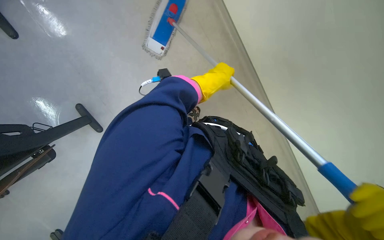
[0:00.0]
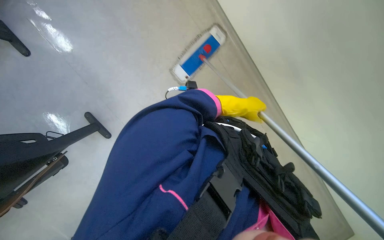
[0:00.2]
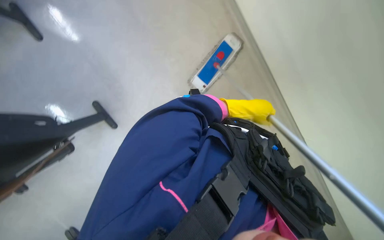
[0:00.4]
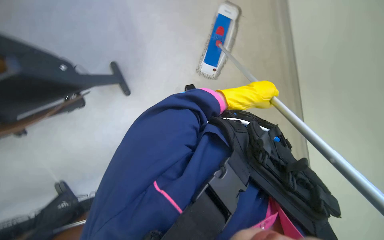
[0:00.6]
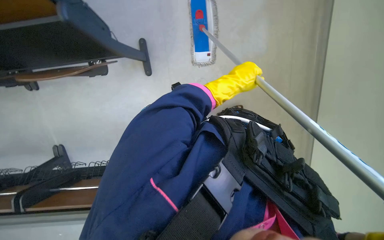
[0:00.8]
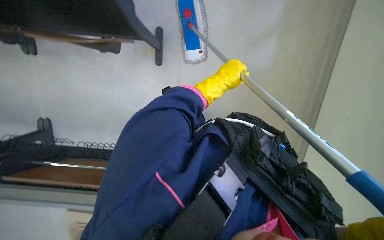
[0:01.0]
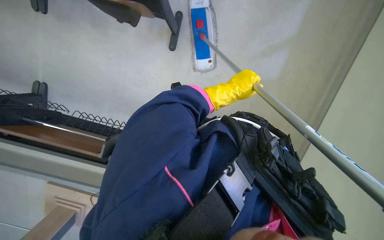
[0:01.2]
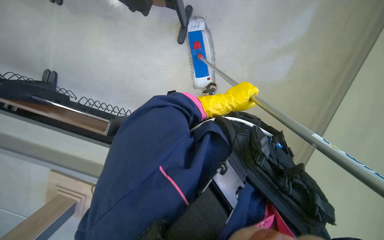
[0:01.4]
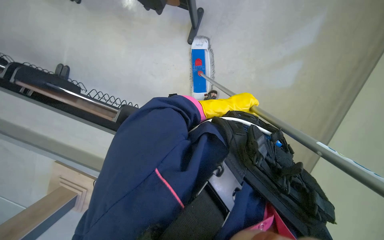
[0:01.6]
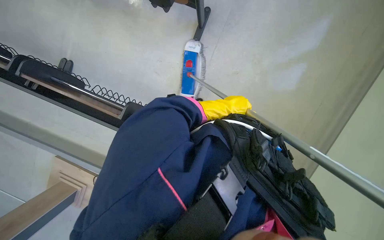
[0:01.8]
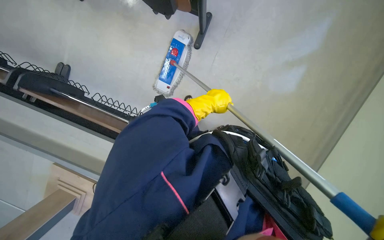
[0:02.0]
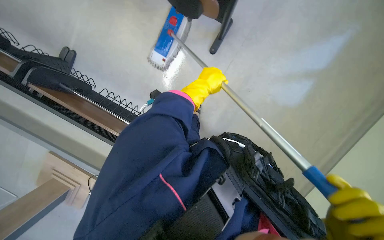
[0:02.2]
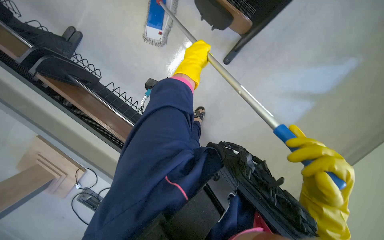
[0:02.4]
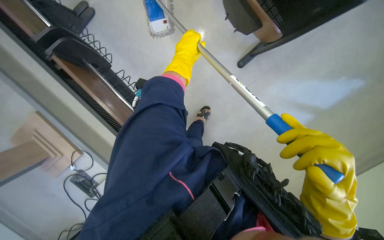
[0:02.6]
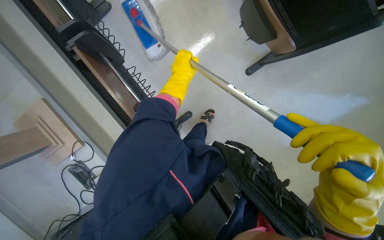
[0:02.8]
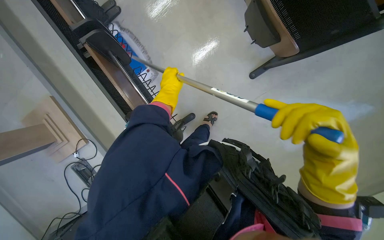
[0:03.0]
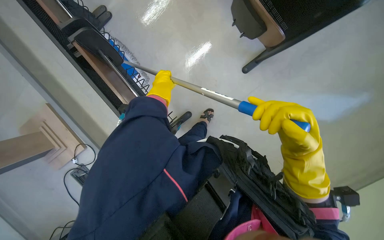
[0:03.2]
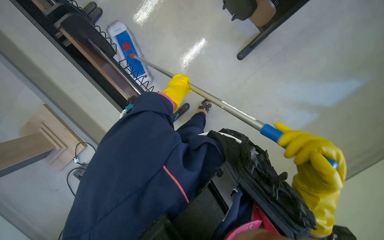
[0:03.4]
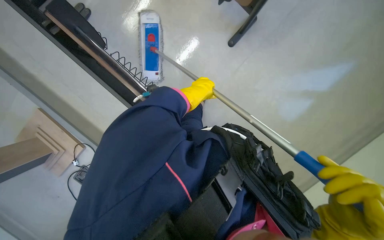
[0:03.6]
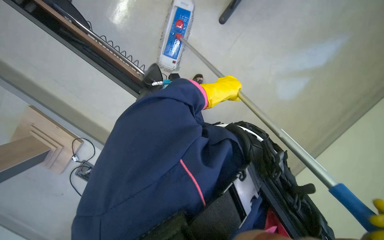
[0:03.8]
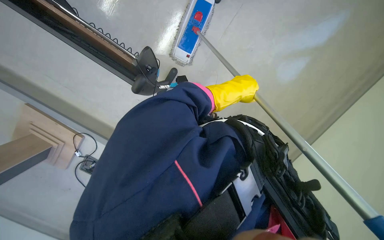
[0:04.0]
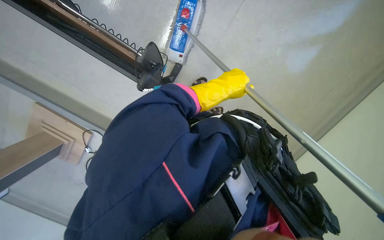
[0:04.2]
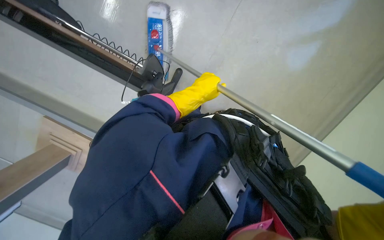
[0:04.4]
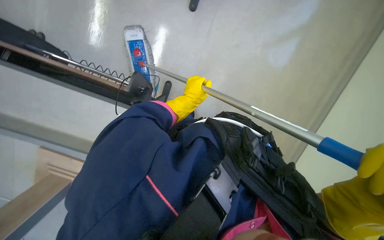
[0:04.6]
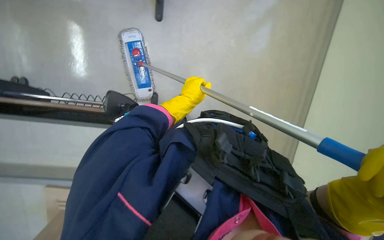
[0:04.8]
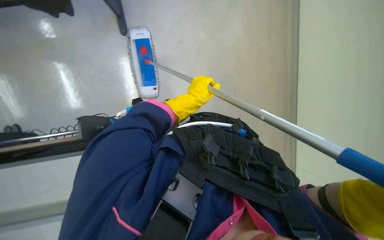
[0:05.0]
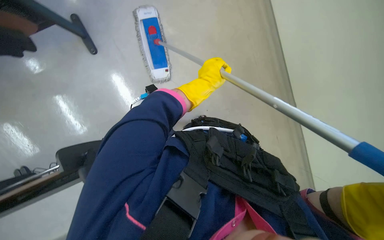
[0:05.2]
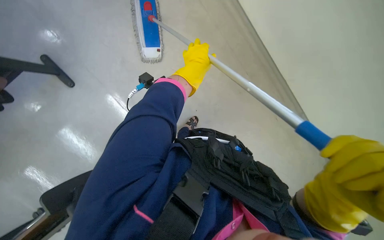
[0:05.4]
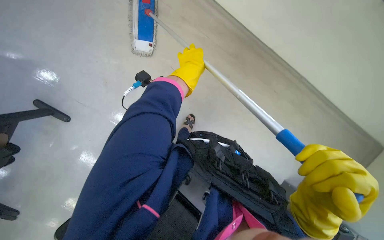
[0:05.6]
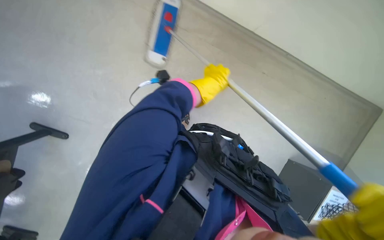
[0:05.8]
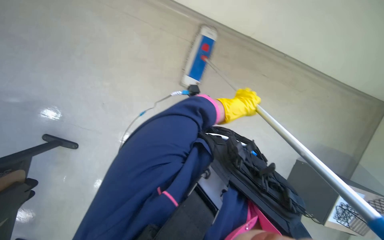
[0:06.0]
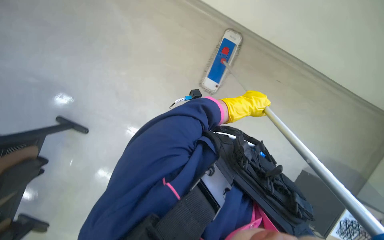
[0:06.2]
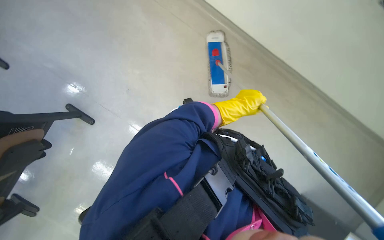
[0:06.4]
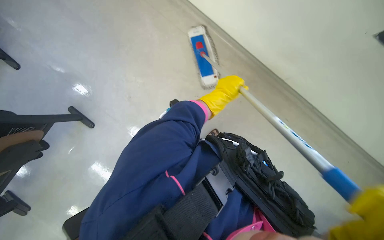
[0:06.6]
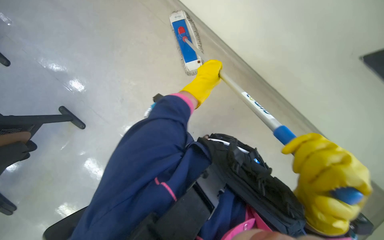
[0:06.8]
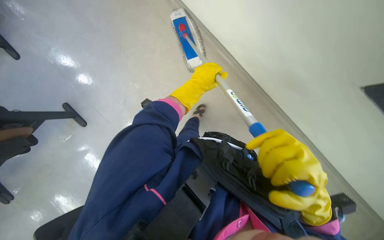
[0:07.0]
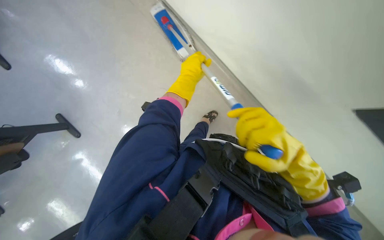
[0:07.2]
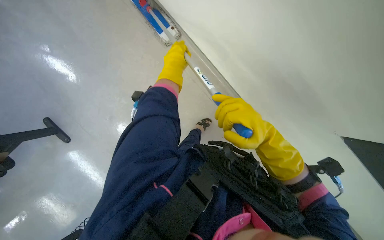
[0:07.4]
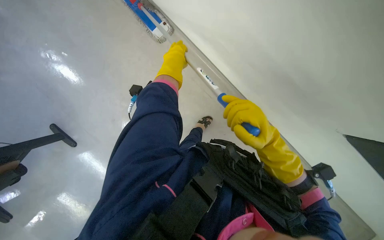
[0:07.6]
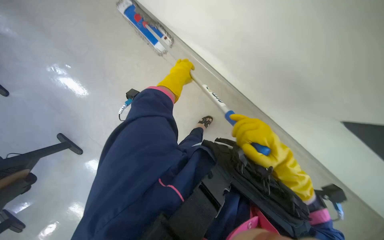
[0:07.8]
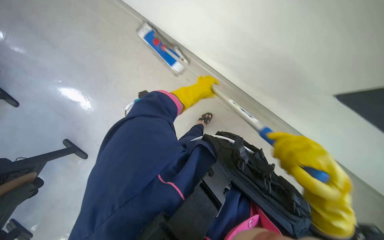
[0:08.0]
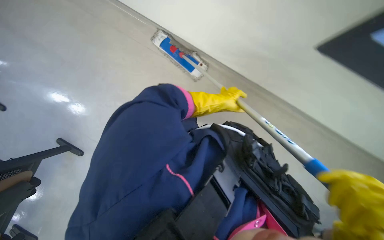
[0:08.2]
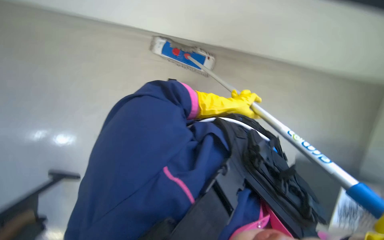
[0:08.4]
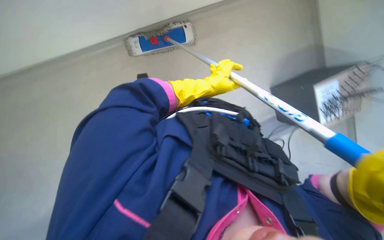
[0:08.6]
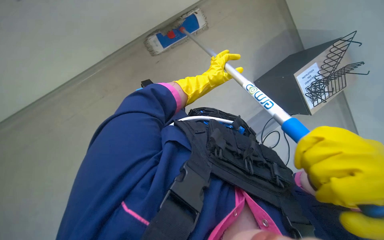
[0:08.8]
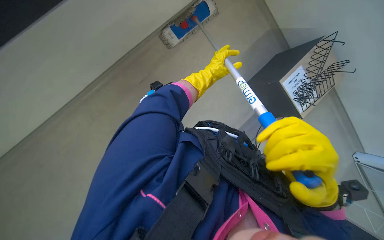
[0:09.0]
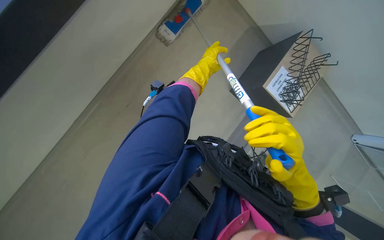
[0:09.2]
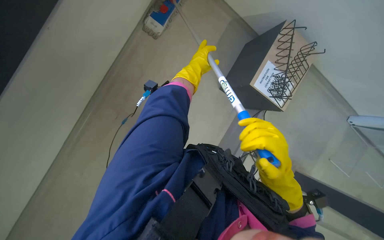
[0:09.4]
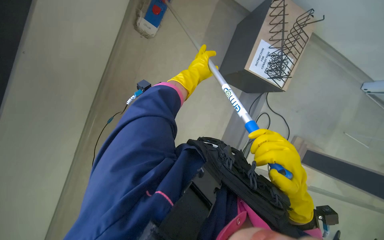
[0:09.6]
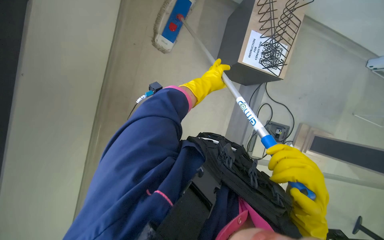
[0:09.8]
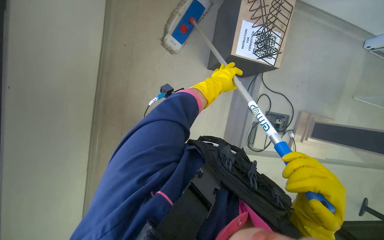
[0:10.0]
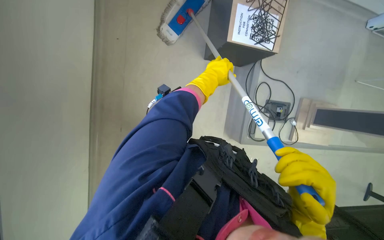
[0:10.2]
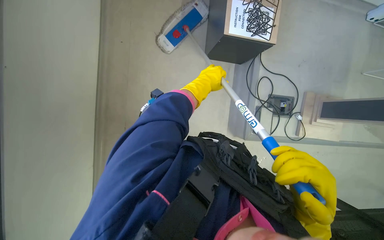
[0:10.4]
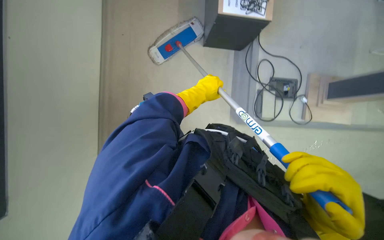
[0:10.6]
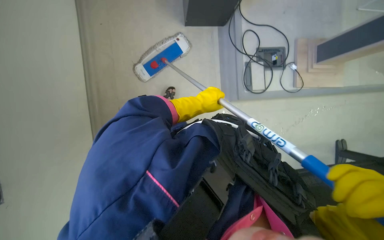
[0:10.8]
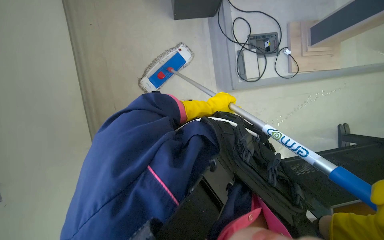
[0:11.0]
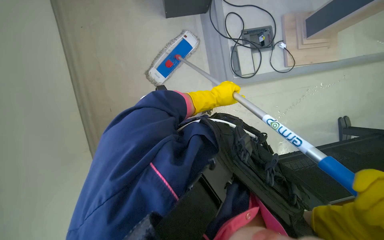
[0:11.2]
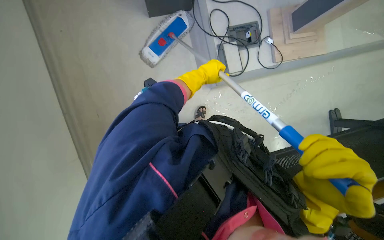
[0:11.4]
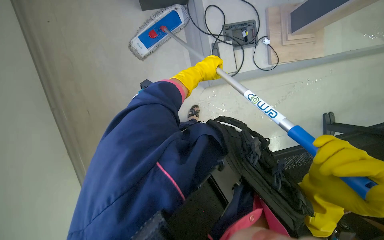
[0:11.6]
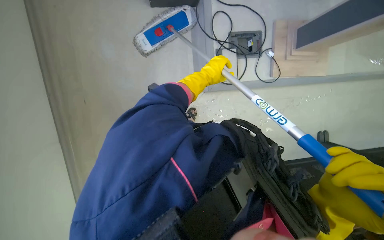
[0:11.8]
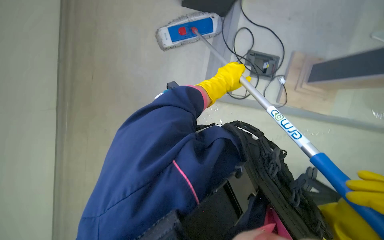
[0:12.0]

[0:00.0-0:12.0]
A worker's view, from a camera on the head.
Job: mopping floor.
The whole recording: Mopping classroom floor. The worker sprays liquid and mops the classroom floor, moving chairs to clean underneath.
0:00.0 to 0:01.6: The head rotates roughly 25 degrees to the left. The left hand is displaced farther from the camera by approximately 10 cm.
0:03.0 to 0:04.4: The left hand goes roughly 20 cm to the right.
0:04.4 to 0:06.0: The view tilts approximately 15 degrees downward.
0:06.0 to 0:07.6: The left hand heads to the left and up the picture, covering approximately 20 cm.
0:07.6 to 0:09.0: The left hand is displaced to the right and farther from the camera by some 25 cm.
0:09.0 to 0:10.4: The wearer looks some 15 degrees further downward. The scene turns some 35 degrees counterclockwise in the picture. The right hand shifts some 15 cm down the picture.
0:10.4 to 0:12.0: The left hand goes roughly 40 cm to the right, and travels down the picture and back again, approximately 20 cm each way.

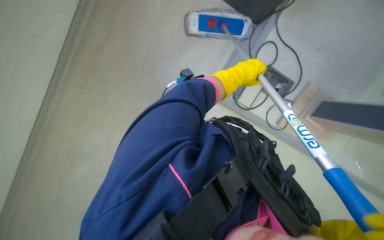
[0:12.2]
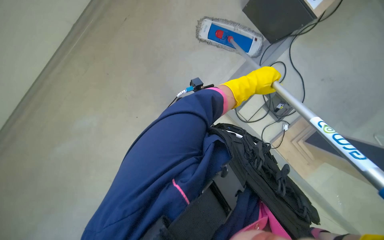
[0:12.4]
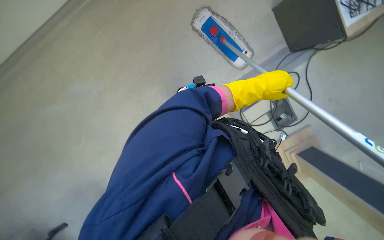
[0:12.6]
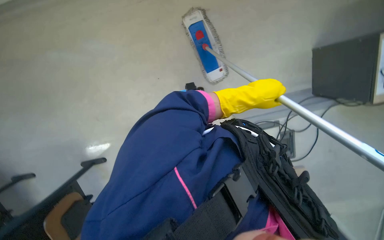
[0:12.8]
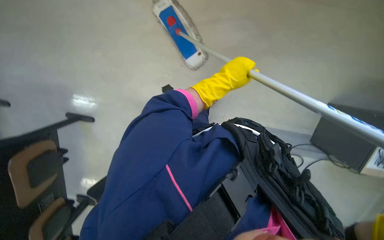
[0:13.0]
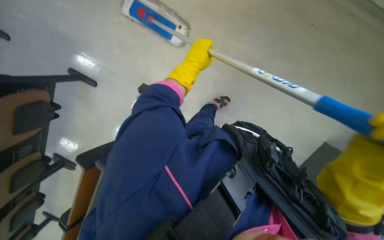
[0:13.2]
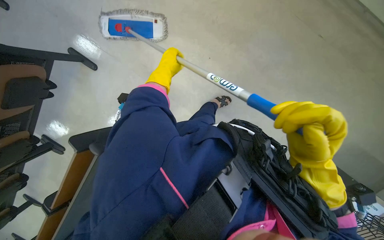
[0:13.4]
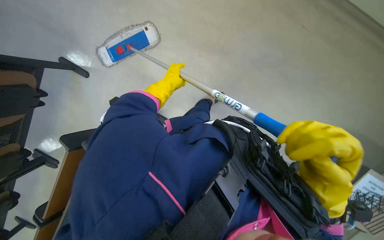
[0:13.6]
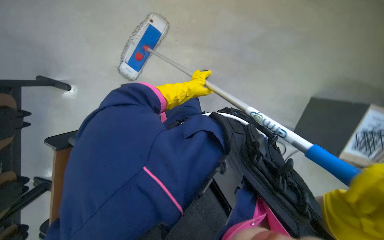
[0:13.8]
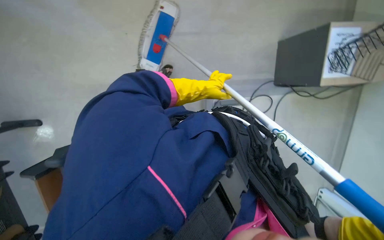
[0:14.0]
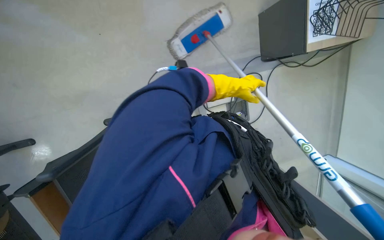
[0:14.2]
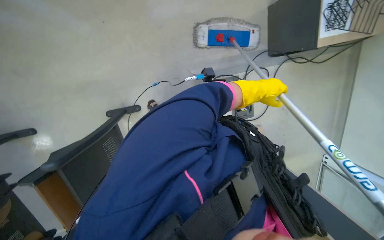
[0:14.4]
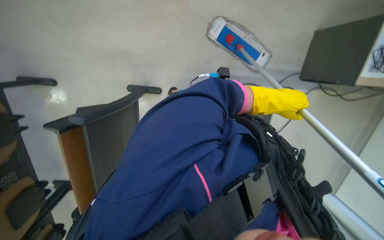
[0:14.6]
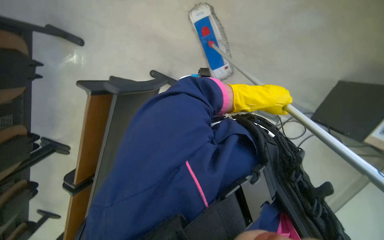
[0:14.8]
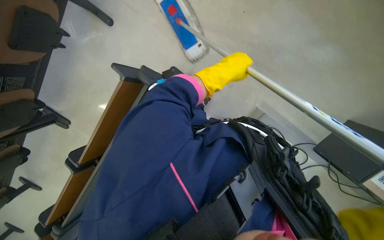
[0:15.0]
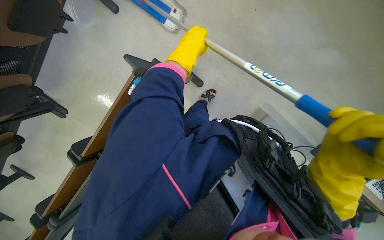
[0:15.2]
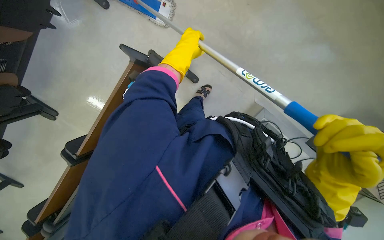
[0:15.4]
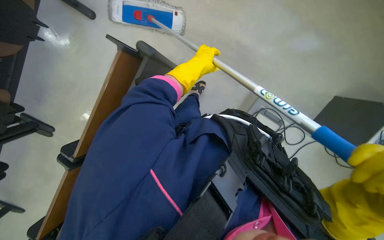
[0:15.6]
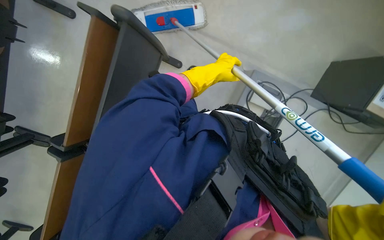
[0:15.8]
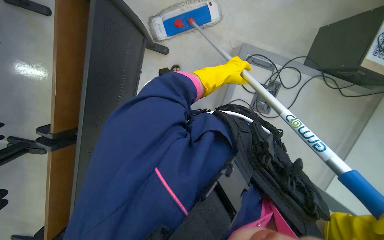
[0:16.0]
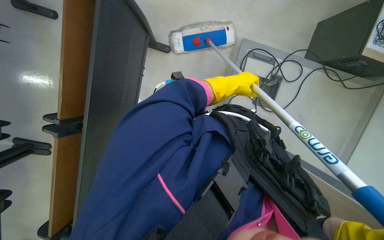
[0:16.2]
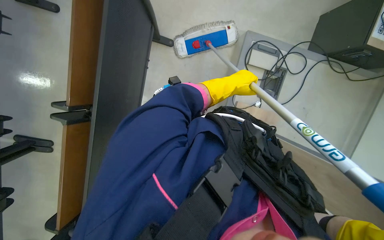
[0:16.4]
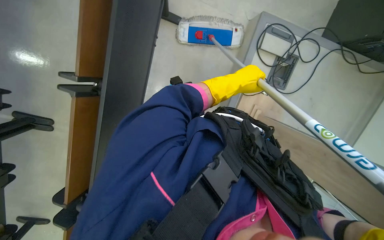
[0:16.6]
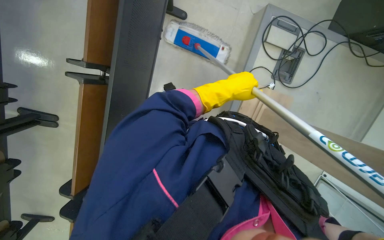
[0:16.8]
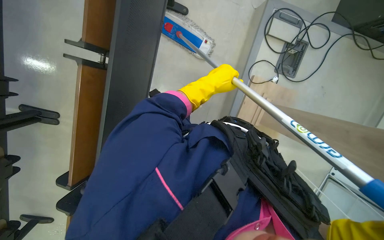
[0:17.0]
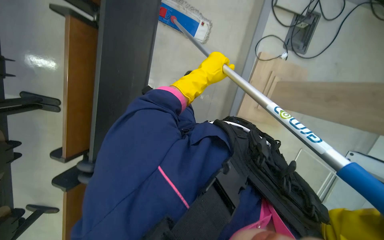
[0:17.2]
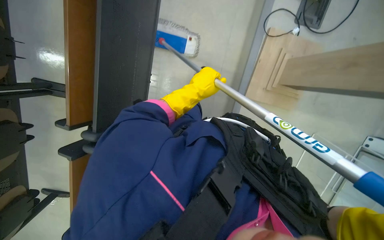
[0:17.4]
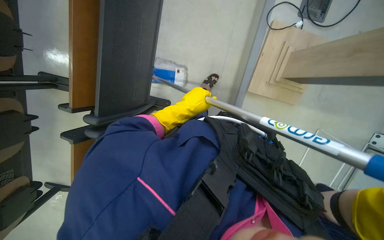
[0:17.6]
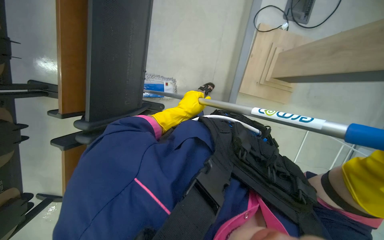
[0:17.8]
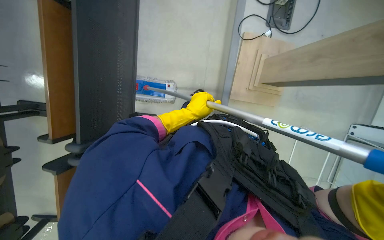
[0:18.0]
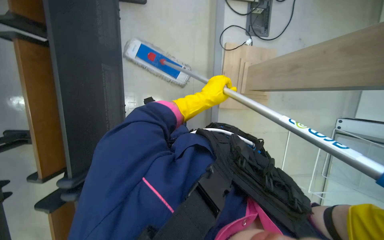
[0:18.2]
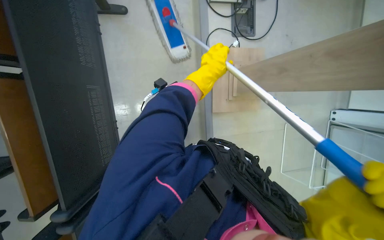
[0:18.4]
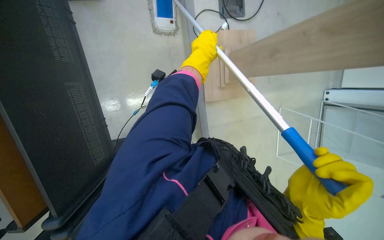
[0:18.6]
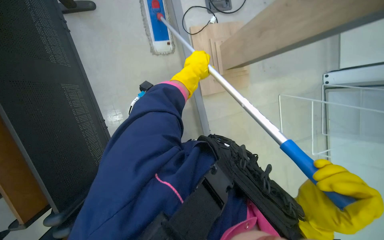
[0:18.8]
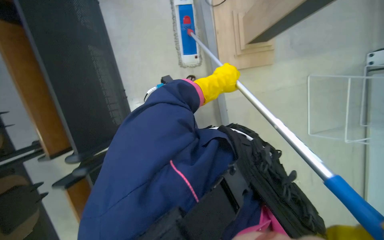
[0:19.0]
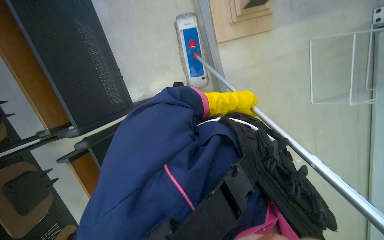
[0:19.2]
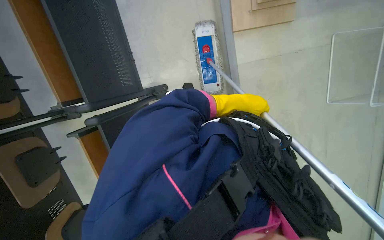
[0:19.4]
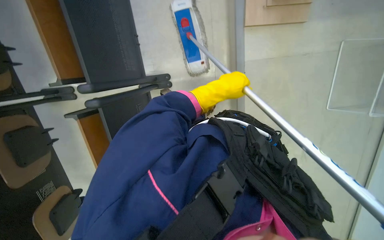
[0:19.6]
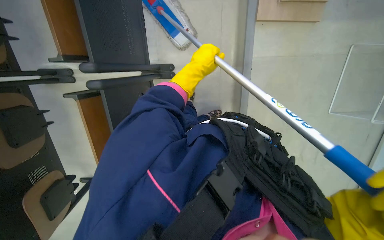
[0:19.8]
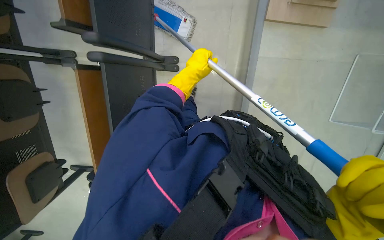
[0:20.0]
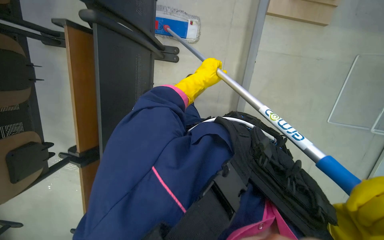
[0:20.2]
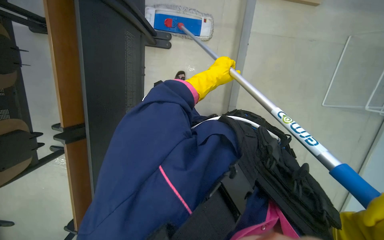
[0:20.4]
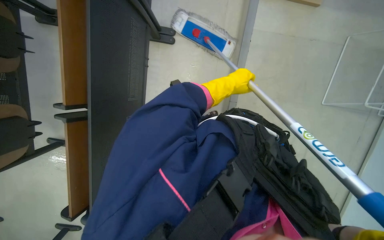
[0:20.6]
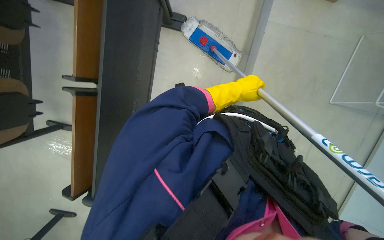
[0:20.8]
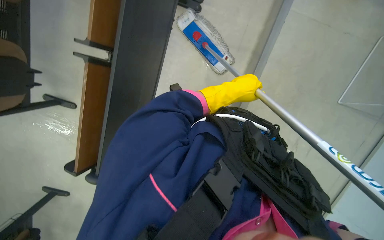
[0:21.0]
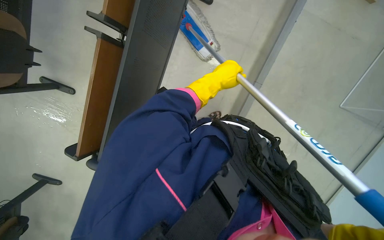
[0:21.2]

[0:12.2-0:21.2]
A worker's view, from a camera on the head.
Job: mopping floor.
The whole recording: Mopping classroom floor. The worker sprays liquid and mops the classroom floor, moving chairs to clean underneath.
0:13.8 to 0:15.2: The wearer looks some 10 degrees further downward.
0:16.6 to 0:18.2: The left hand is displaced down the picture by some 30 cm.
0:18.2 to 0:19.8: The left hand reaches approximately 20 cm to the right, then returns.
